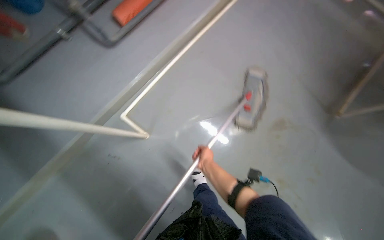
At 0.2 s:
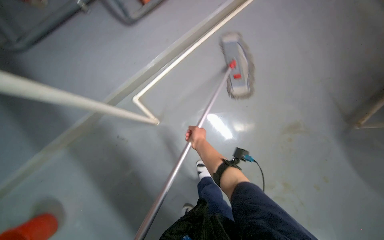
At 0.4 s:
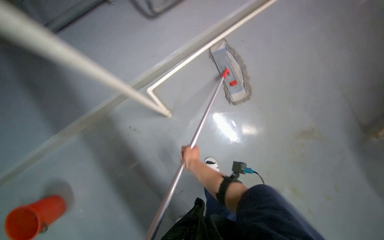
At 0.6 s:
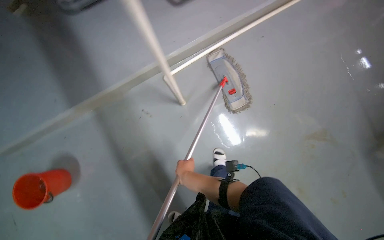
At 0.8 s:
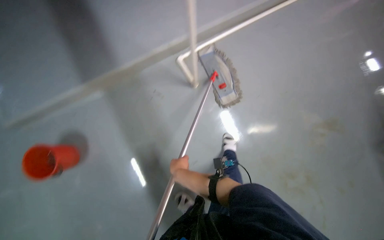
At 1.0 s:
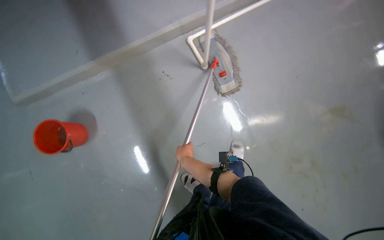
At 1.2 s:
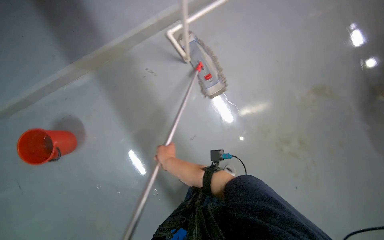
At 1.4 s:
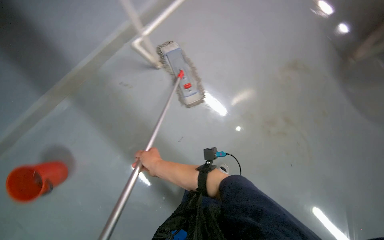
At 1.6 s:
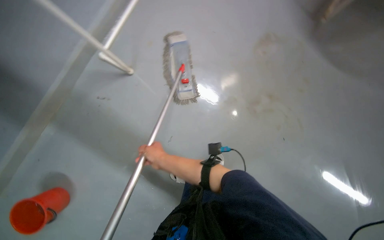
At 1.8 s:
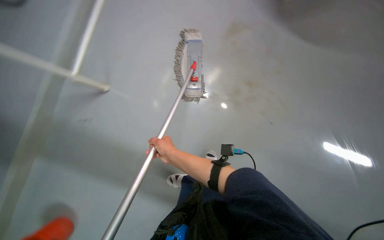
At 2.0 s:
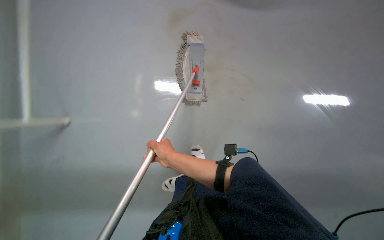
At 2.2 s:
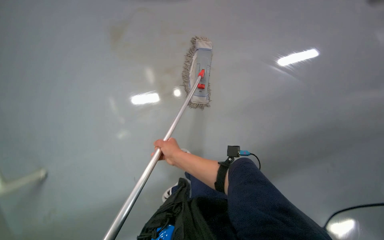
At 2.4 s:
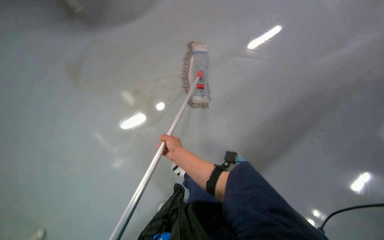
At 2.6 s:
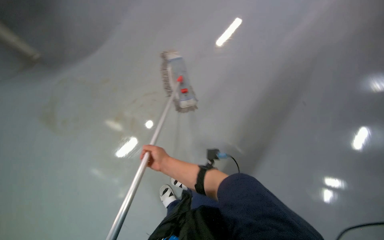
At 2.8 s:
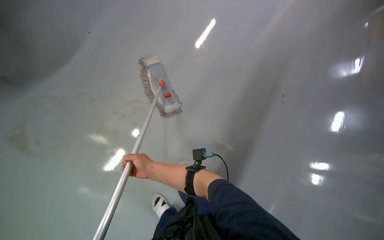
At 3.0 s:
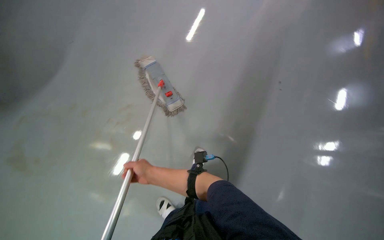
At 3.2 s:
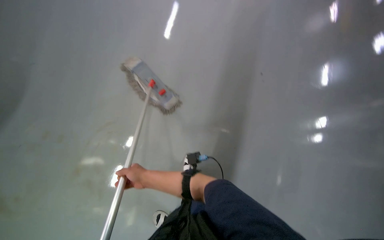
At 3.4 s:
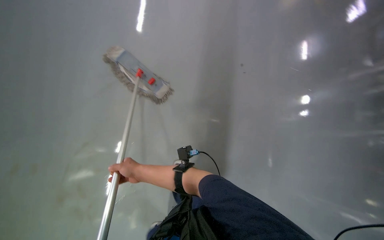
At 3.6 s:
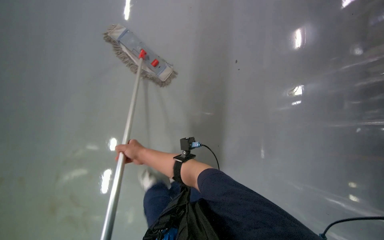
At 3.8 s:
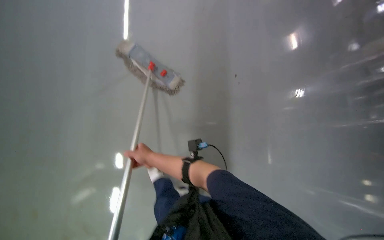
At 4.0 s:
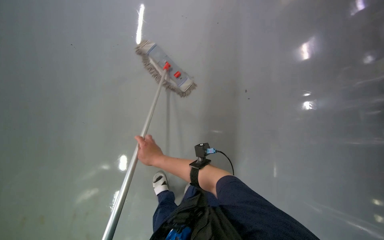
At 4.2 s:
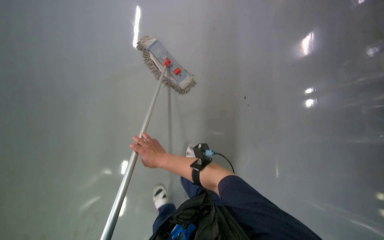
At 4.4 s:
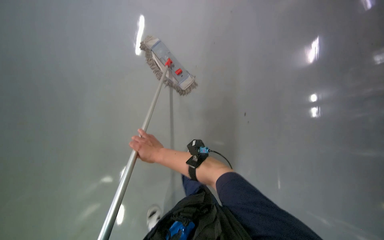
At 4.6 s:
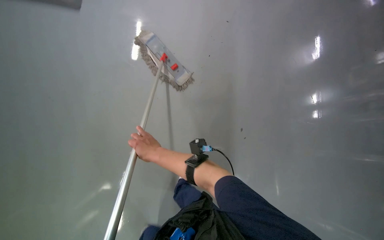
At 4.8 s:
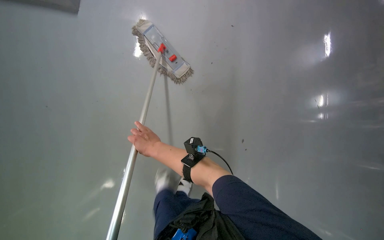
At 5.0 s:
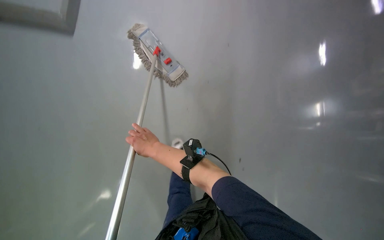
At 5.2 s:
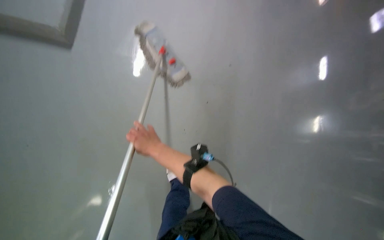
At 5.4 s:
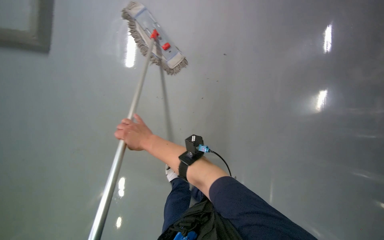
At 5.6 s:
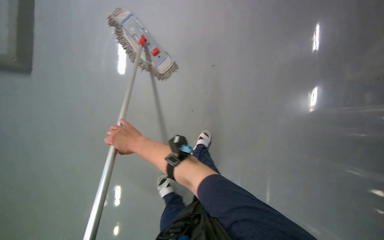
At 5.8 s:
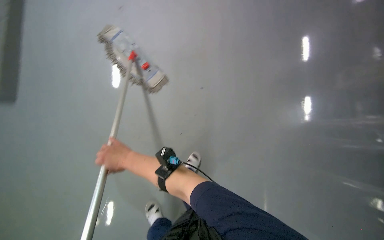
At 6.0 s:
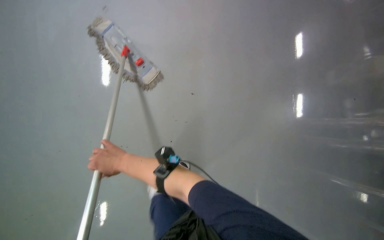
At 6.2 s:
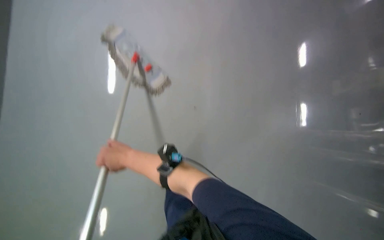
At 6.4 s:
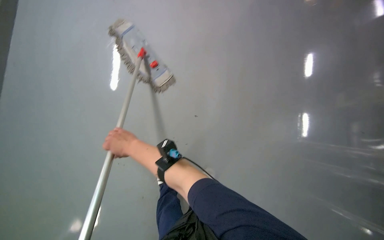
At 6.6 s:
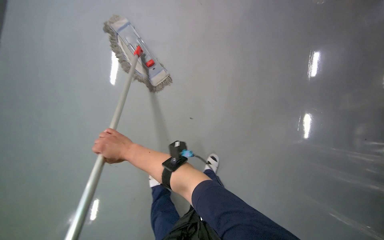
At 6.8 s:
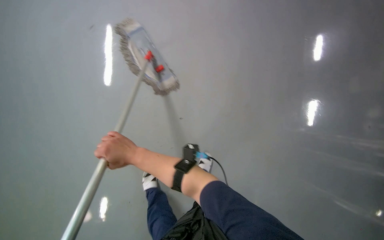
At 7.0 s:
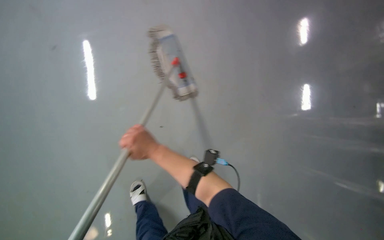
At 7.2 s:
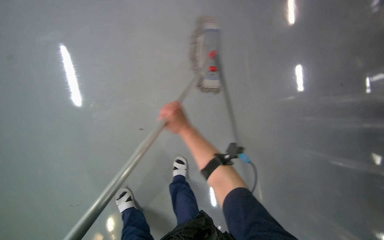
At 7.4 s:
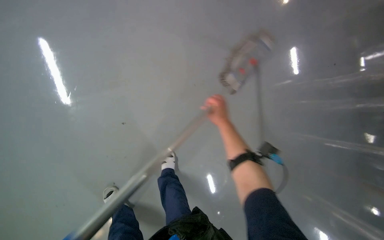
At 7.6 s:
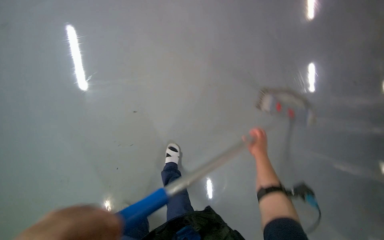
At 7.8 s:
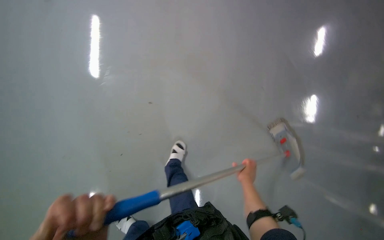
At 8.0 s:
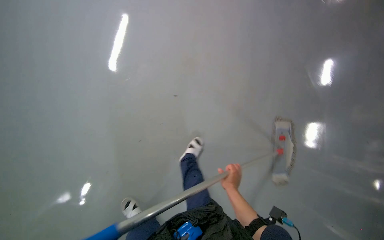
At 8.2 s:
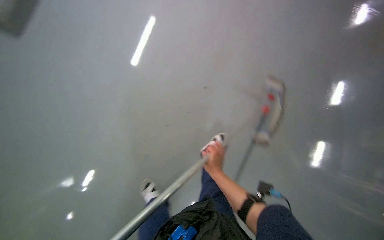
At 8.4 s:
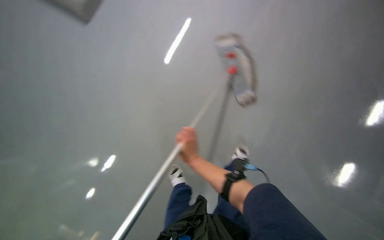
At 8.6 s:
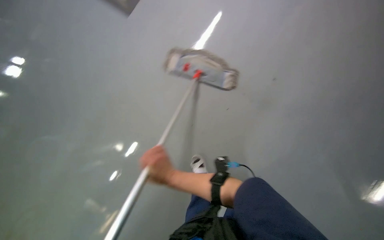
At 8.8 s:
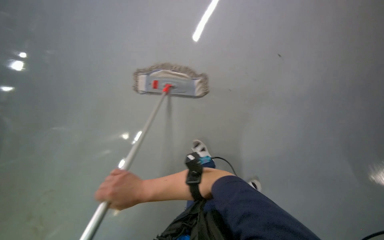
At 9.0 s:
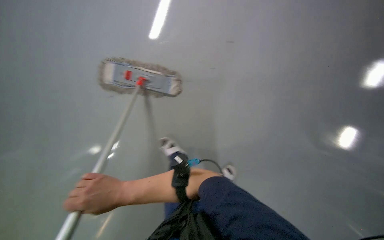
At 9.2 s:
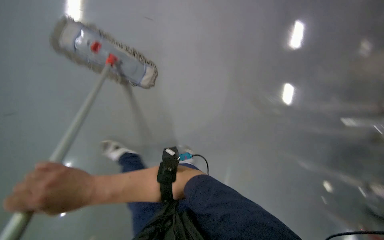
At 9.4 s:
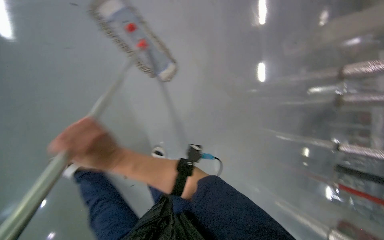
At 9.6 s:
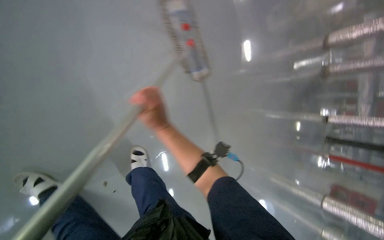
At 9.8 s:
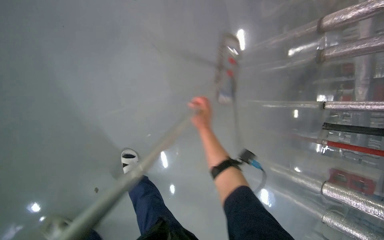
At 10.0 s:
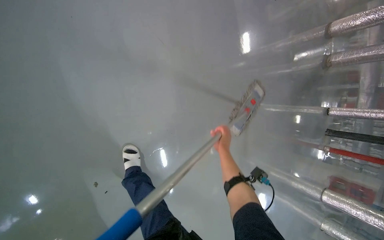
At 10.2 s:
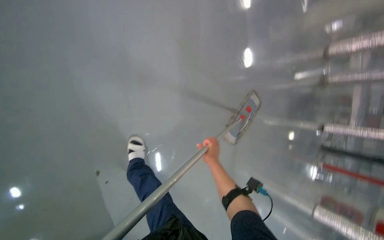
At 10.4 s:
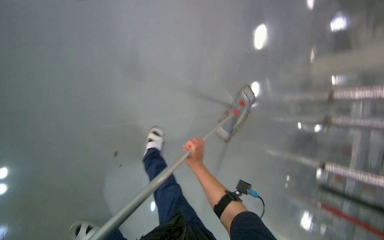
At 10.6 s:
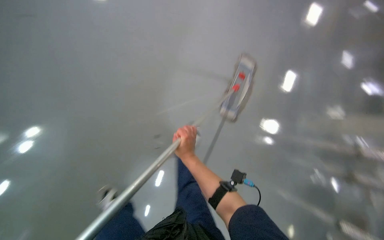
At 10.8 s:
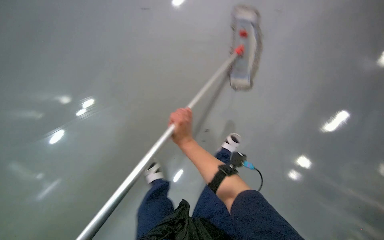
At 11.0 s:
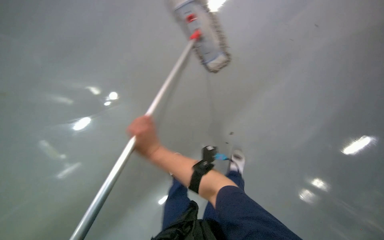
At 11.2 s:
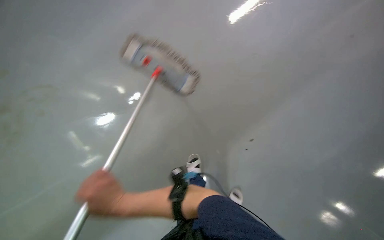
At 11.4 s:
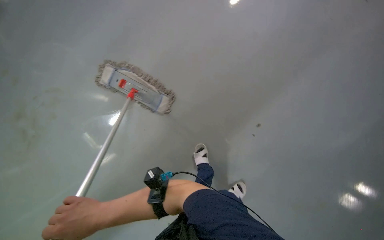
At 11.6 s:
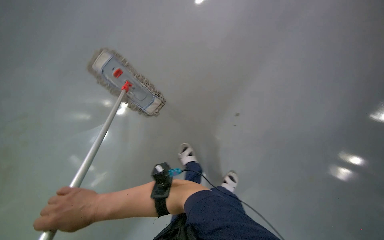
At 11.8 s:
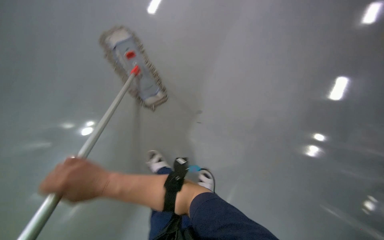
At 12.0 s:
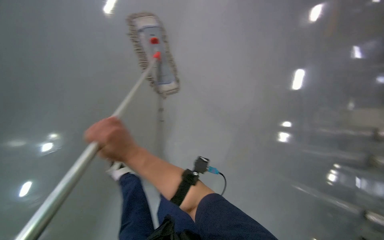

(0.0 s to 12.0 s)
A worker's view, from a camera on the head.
Job: mopping floor.
The whole recording: Mopping floor. The worker mops the floor, occasionally wringing and adjusting the mop head.
0.0 s - 1.6 s: The right hand shifts some 20 cm to the left.
1.6 s - 3.0 s: The scene turns roughly 30 degrees counterclockwise in the picture.
3.0 s - 4.4 s: The right hand travels nearer to the camera by roughly 15 cm.
6.0 s - 7.6 s: The head turns to the left by some 35 degrees. The right hand is displaced to the right by some 40 cm.
7.6 s - 9.0 s: The head travels roughly 50 cm. The camera pitches upward, by about 15 degrees.
9.0 s - 10.4 s: The view swings roughly 20 degrees to the right. The right hand is displaced farther from the camera and to the right by about 30 cm.
10.4 s - 12.0 s: The view tips upward by approximately 25 degrees.

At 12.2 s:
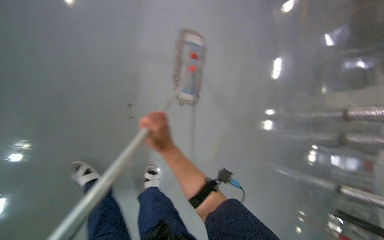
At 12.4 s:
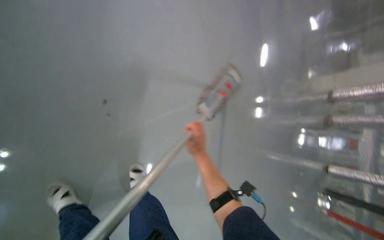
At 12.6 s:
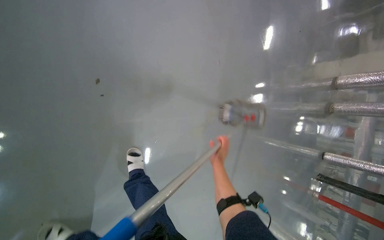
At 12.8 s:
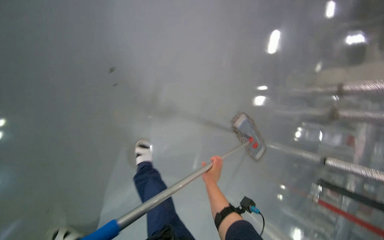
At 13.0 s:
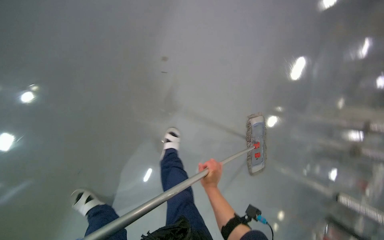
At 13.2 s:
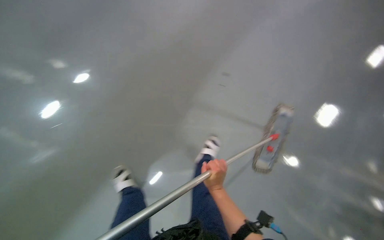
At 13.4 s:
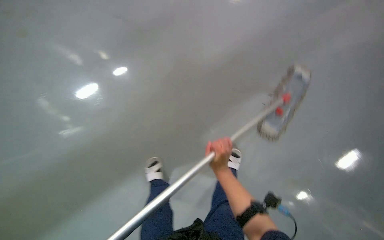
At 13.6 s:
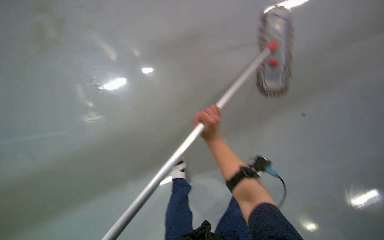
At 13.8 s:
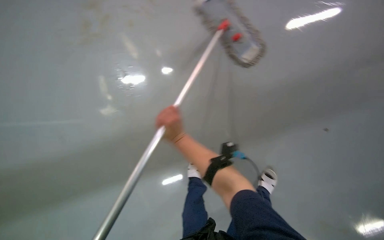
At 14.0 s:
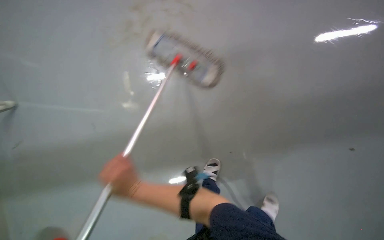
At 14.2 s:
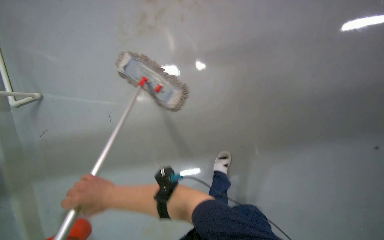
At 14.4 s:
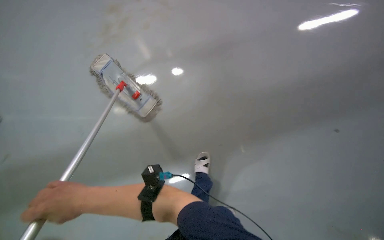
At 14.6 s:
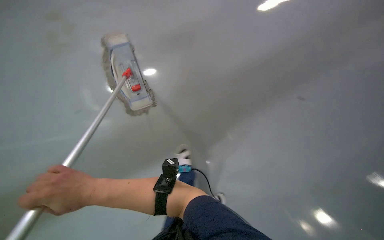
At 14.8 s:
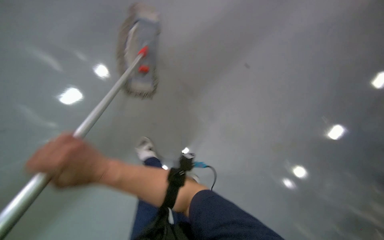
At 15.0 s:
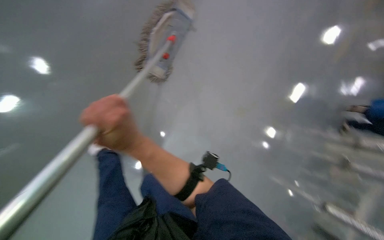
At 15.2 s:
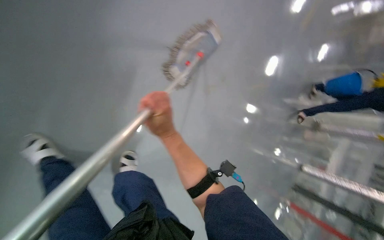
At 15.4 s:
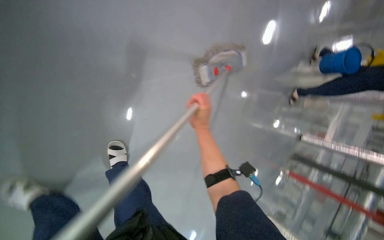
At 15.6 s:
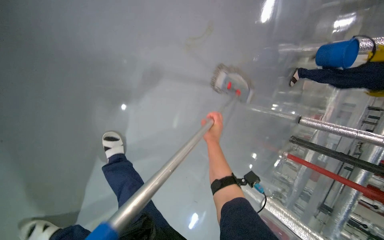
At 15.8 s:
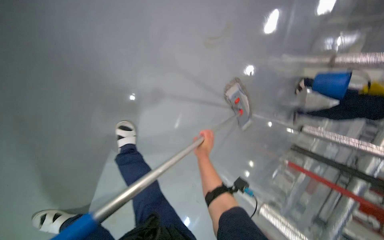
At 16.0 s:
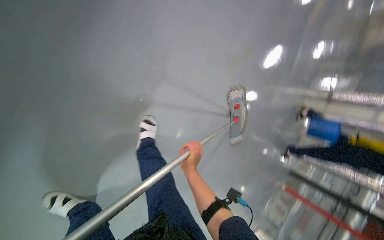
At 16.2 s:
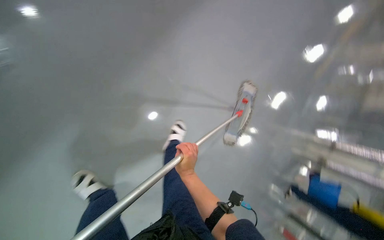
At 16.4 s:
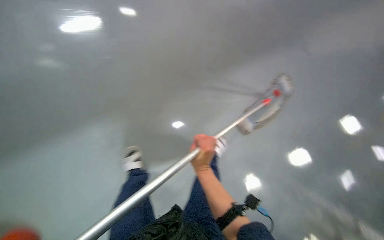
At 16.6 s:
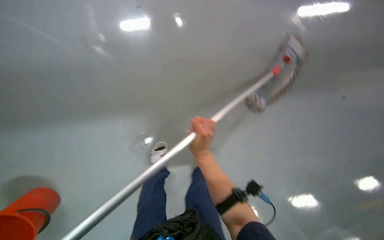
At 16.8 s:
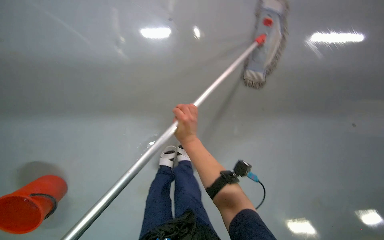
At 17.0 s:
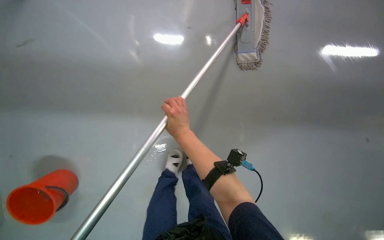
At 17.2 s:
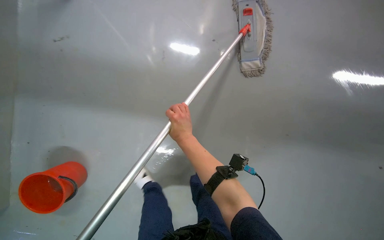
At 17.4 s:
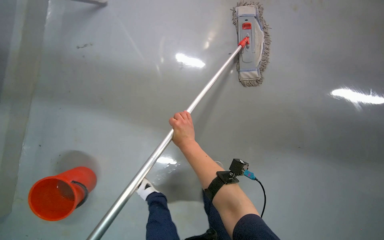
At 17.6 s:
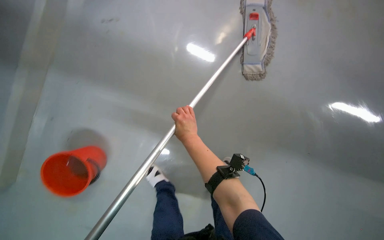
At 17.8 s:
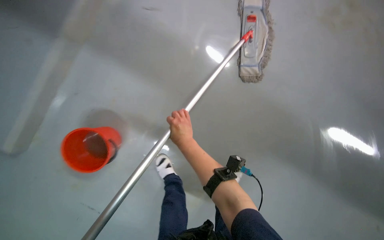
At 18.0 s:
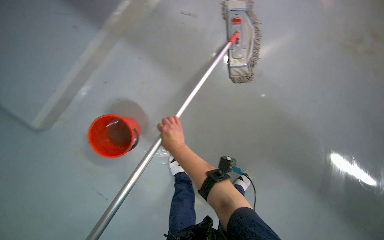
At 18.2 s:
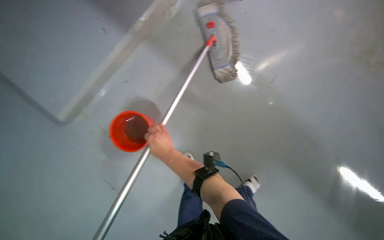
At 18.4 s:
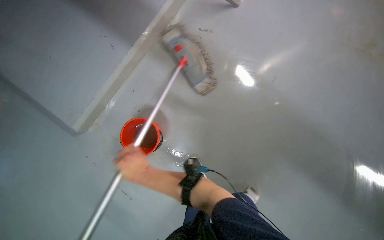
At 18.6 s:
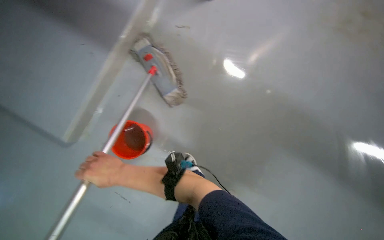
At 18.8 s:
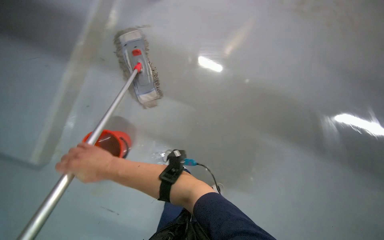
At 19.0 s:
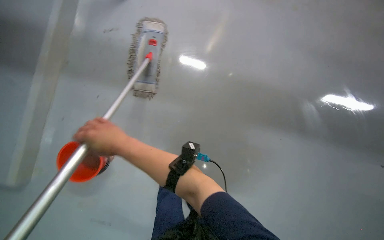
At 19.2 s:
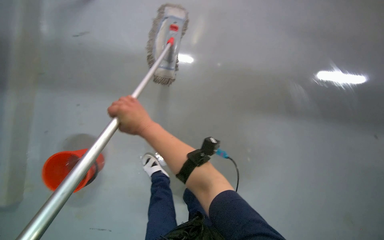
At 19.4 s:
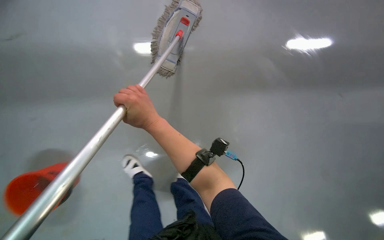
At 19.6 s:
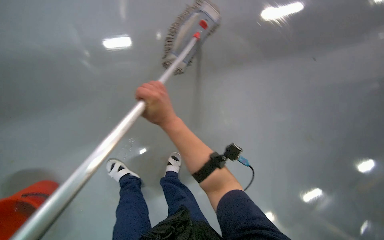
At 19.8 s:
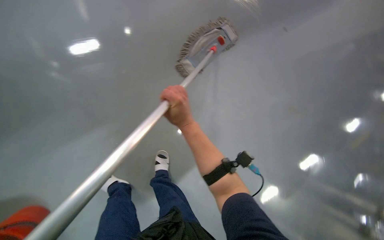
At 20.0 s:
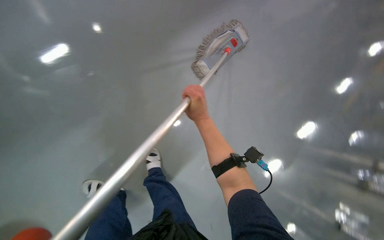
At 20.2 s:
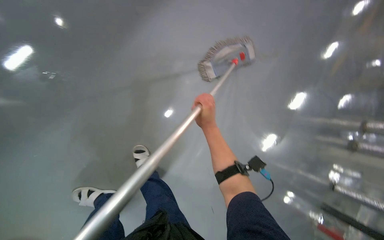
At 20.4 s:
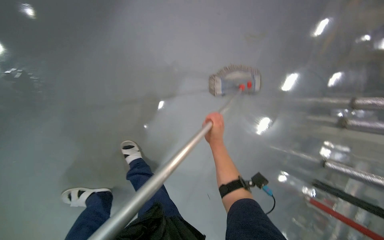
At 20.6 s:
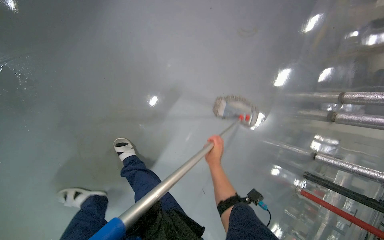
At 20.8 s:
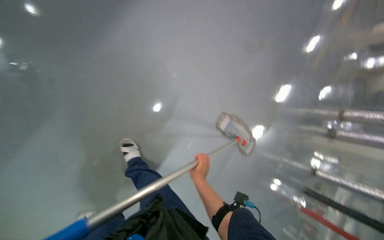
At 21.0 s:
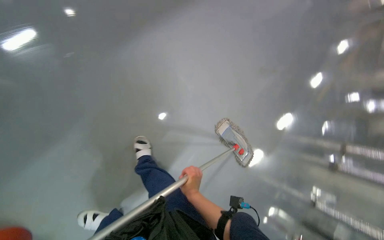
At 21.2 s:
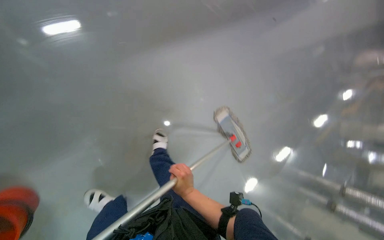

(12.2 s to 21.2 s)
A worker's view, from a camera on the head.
Job: mopping floor.
The whole recording: Mopping floor. The worker mops the floor, occasionally wringing and adjusting the mop head.
12.2 s - 13.8 s: The right hand travels down the picture and back again, roughly 20 cm each way.
